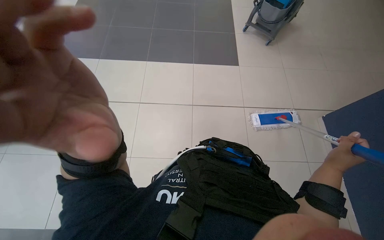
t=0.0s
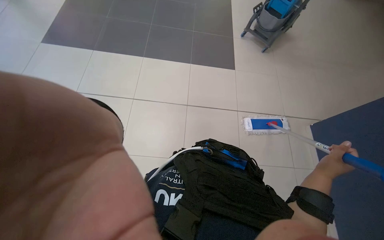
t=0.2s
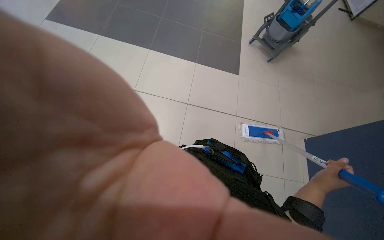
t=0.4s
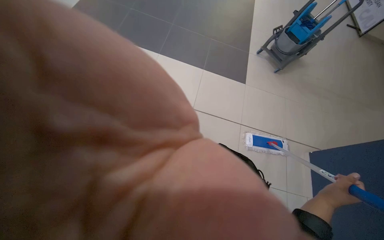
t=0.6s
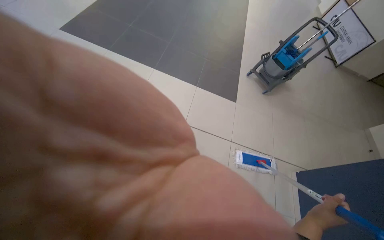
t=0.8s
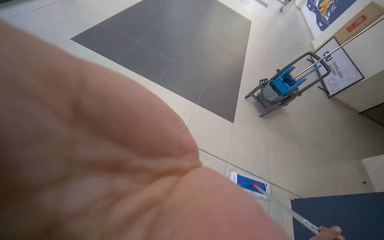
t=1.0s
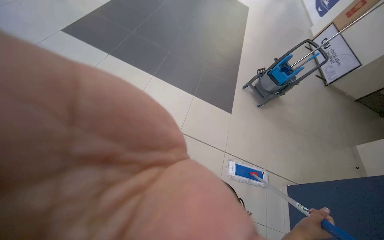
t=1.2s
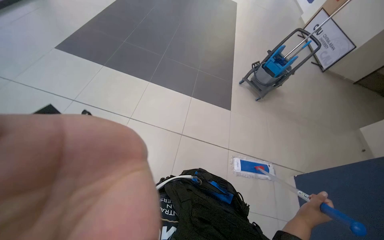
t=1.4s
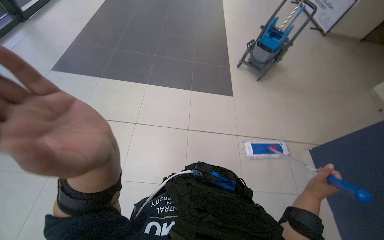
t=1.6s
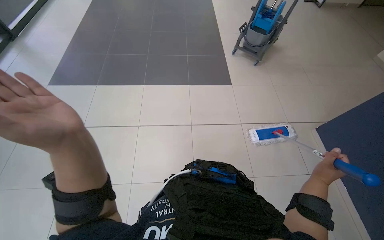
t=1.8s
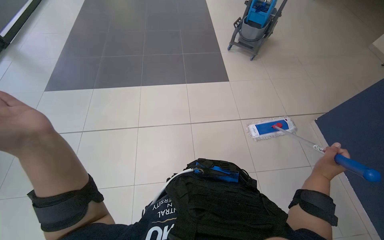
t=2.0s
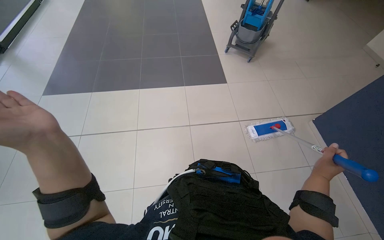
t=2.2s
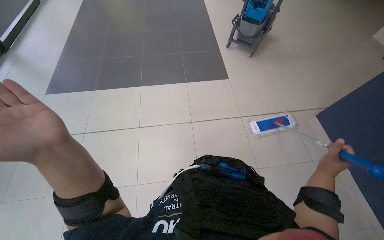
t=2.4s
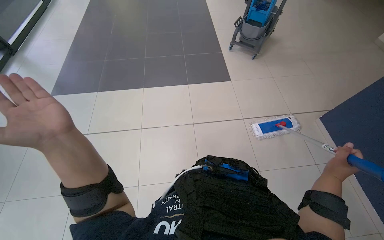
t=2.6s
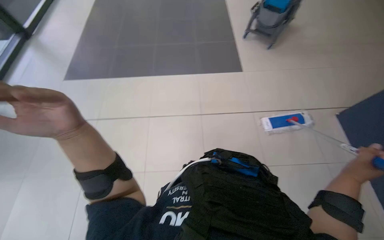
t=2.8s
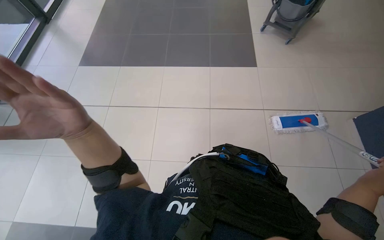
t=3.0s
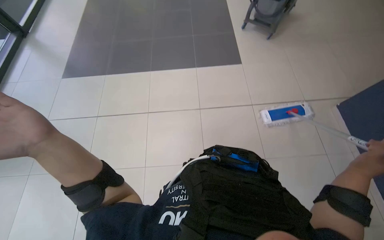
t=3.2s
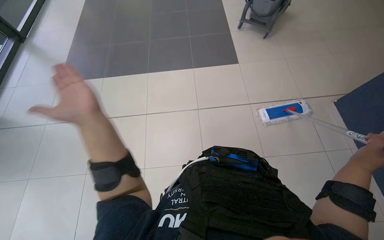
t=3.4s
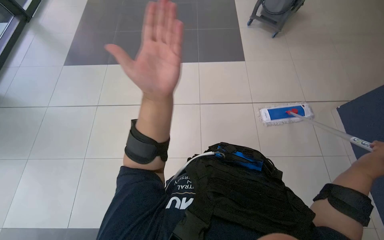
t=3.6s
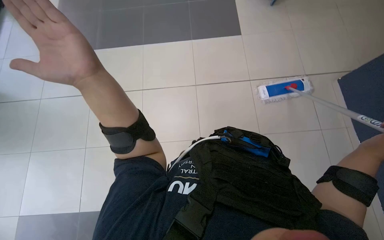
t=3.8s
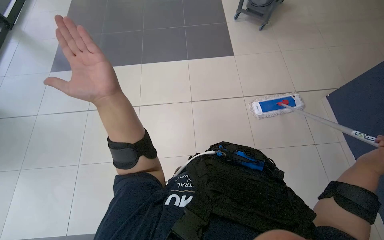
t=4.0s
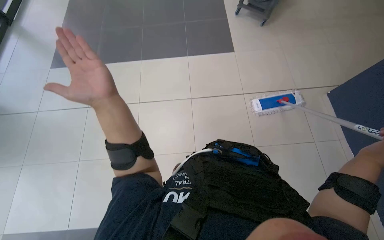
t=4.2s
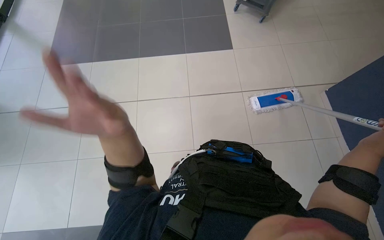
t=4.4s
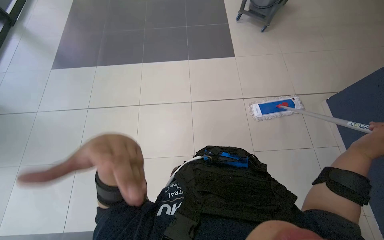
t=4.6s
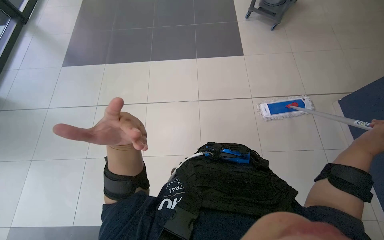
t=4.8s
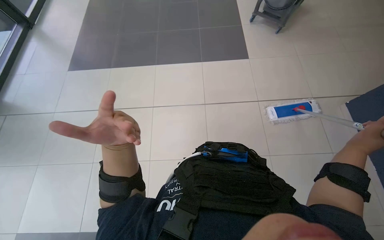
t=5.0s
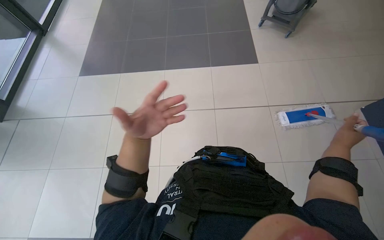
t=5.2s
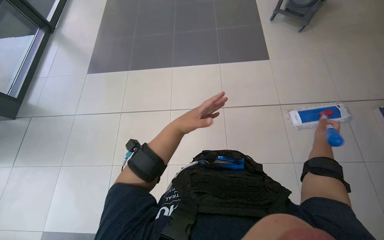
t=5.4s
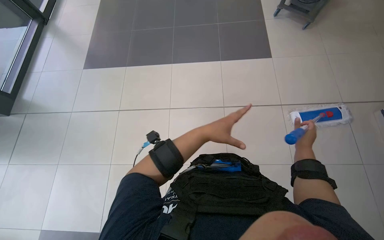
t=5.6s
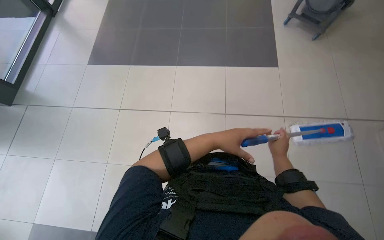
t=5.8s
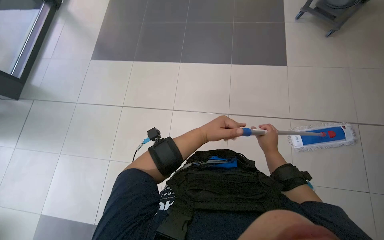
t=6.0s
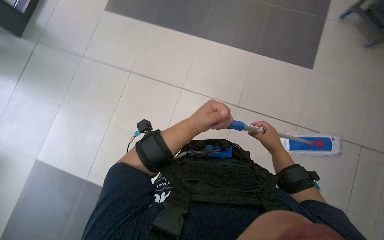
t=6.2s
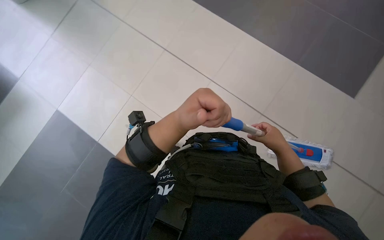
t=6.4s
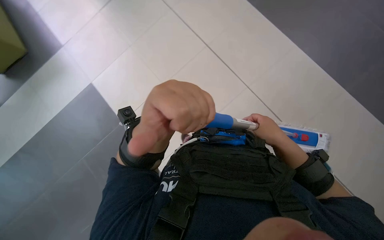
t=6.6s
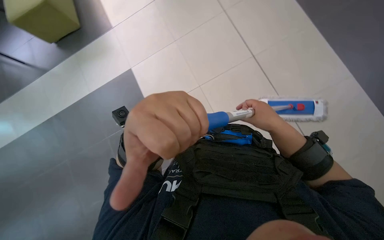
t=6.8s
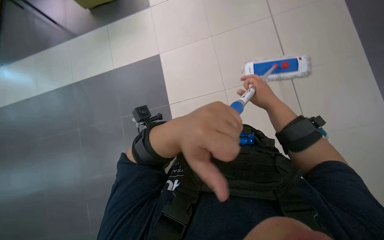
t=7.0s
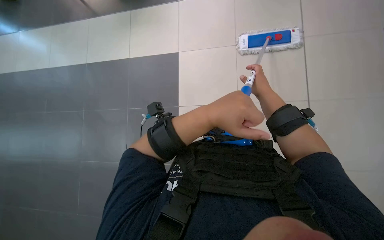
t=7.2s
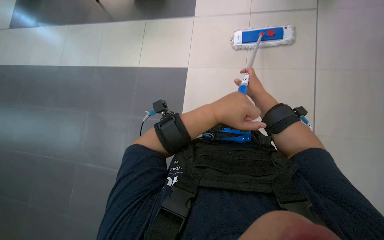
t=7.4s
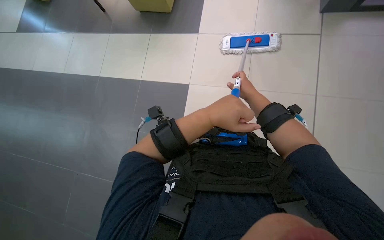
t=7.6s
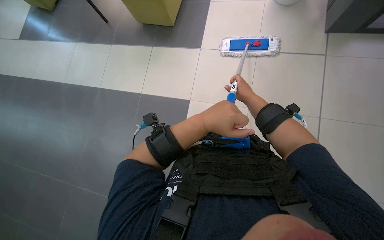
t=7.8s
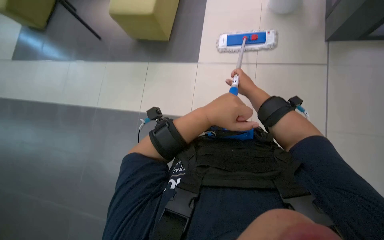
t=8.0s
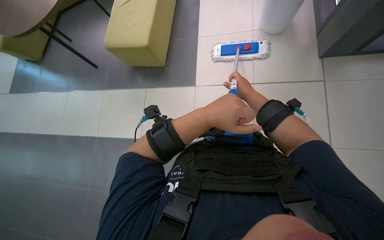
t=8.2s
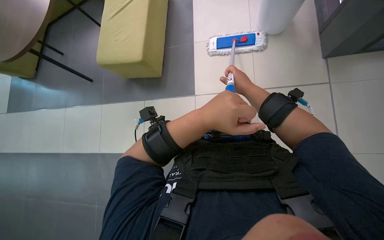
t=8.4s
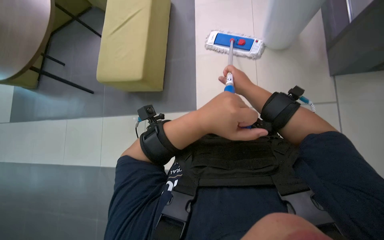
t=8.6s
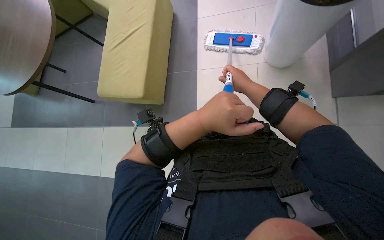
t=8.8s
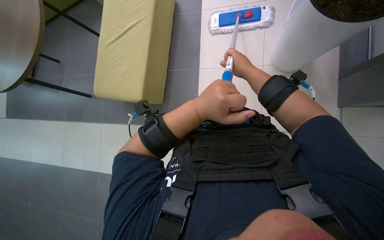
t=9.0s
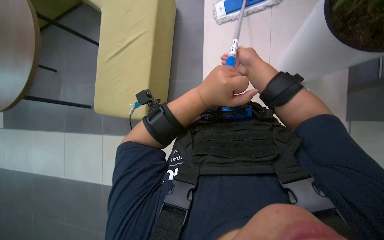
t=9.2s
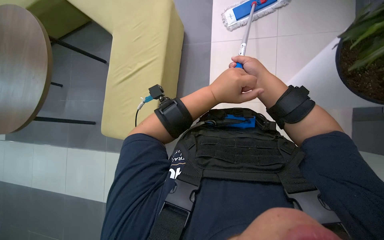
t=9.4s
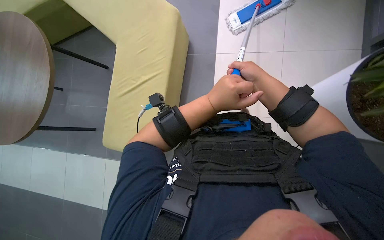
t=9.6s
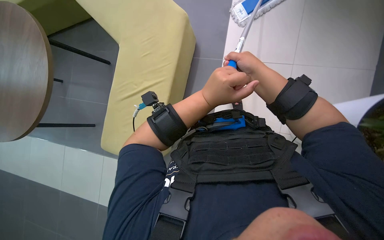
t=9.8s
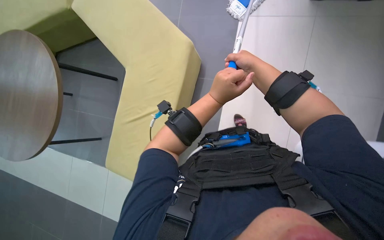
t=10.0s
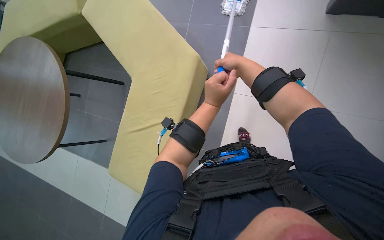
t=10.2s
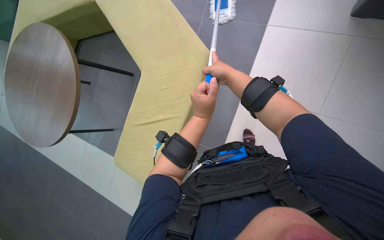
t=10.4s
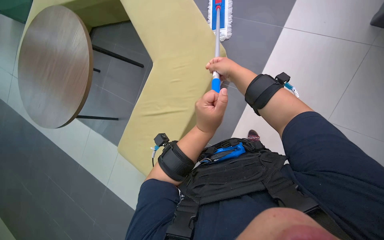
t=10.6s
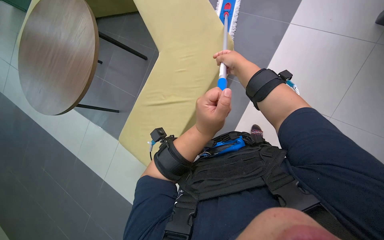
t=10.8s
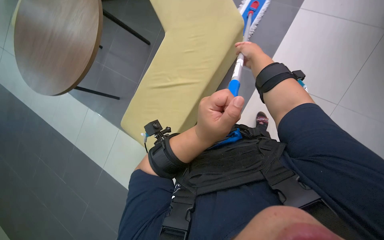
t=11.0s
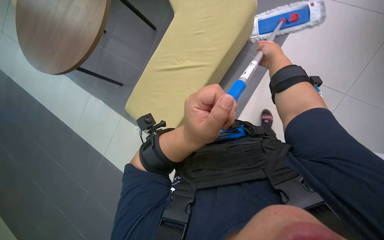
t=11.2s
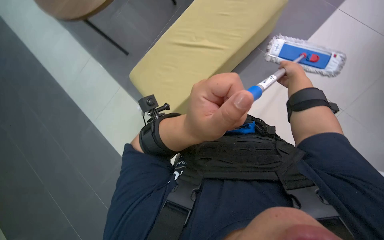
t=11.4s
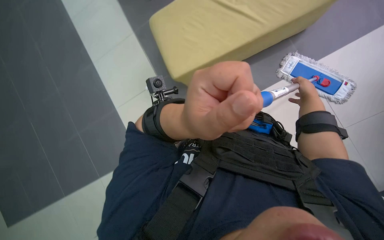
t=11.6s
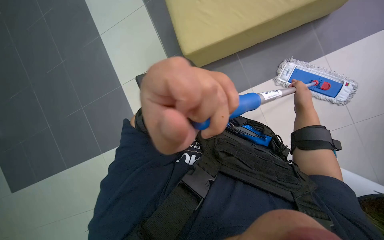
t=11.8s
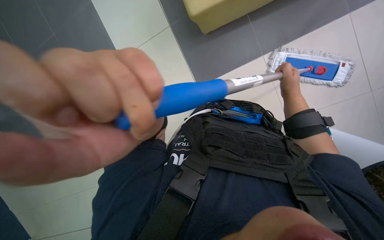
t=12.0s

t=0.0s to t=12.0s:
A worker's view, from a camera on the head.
Job: mopping floor.
The whole recording: Mopping the floor. The worker mops the floor with a mop and then places it into a cleaning bucket.
t=3.0s to t=4.4s: The left hand goes left and right, about 25 cm each way, reversing 2 times.
t=4.4s to t=6.0s: The wearer looks approximately 15 degrees further to the left. The left hand heads to the right and farther from the camera, covering some 30 cm.
t=6.0s to t=7.6s: The right hand is displaced up the picture and to the left by some 20 cm, while the left hand is displaced nearer to the camera by roughly 15 cm.
t=7.6s to t=9.0s: The hands are busy where they are.
t=9.0s to t=10.4s: The right hand travels to the left by about 10 cm.
t=10.4s to t=12.0s: Everything in view rotates about 25 degrees clockwise. The left hand travels nearer to the camera and to the left by approximately 30 cm.

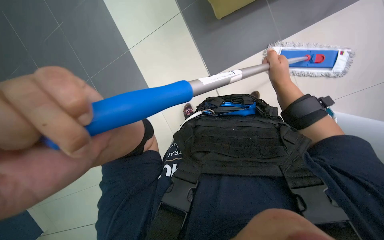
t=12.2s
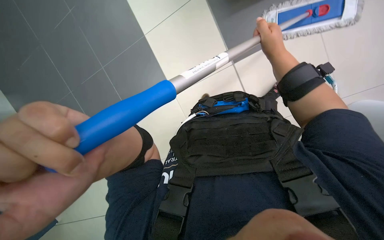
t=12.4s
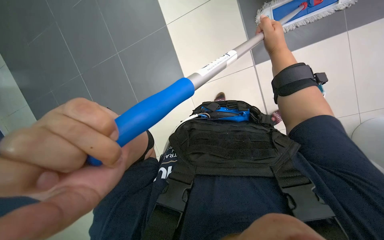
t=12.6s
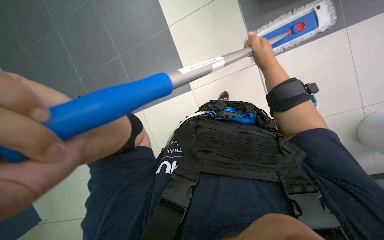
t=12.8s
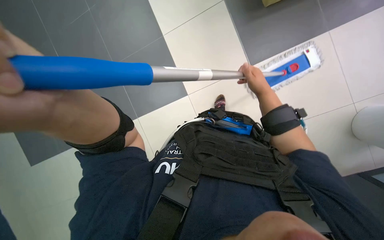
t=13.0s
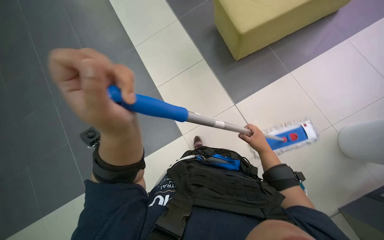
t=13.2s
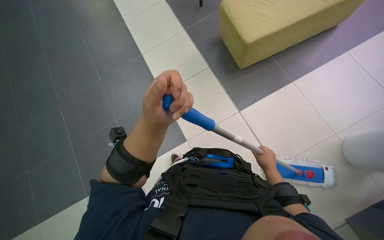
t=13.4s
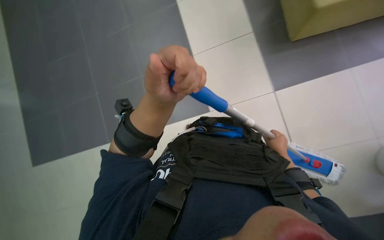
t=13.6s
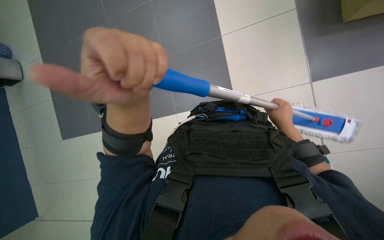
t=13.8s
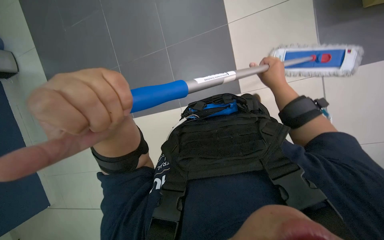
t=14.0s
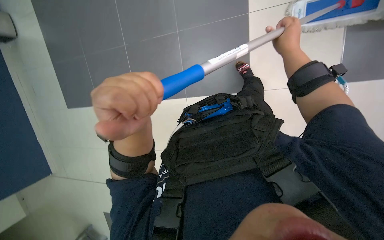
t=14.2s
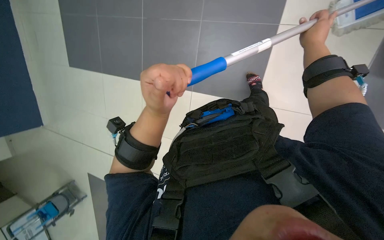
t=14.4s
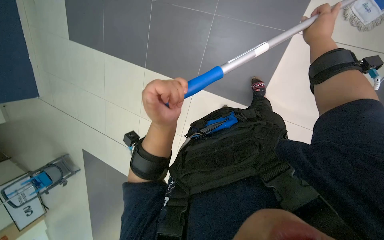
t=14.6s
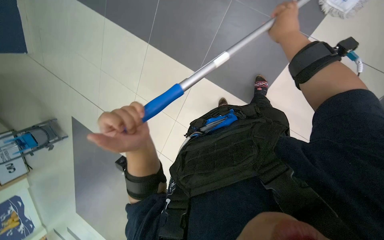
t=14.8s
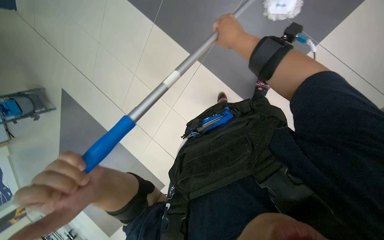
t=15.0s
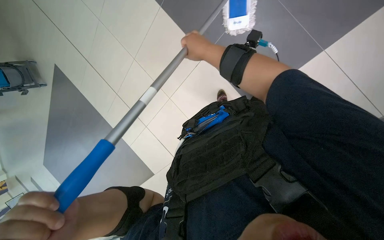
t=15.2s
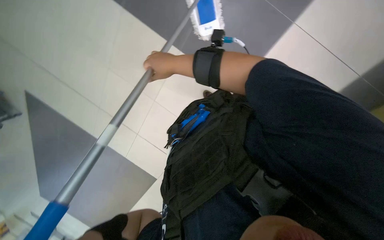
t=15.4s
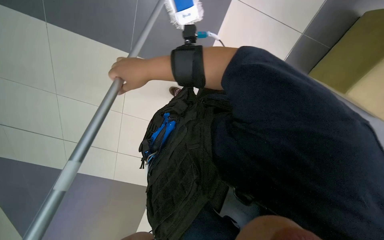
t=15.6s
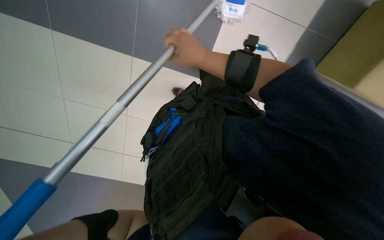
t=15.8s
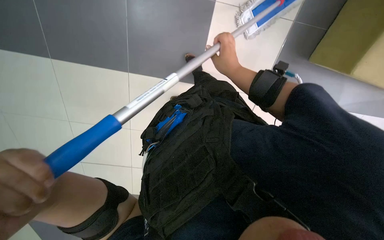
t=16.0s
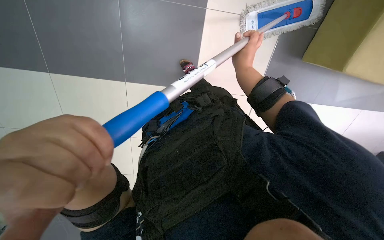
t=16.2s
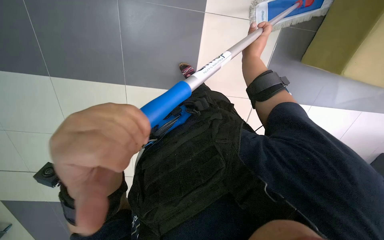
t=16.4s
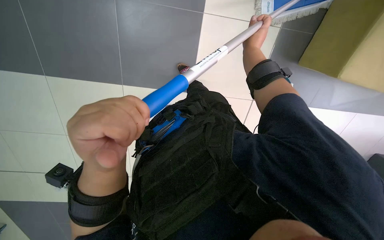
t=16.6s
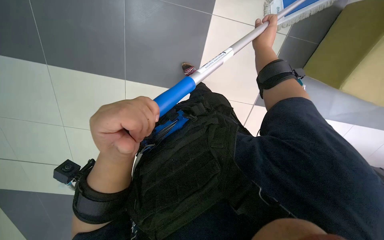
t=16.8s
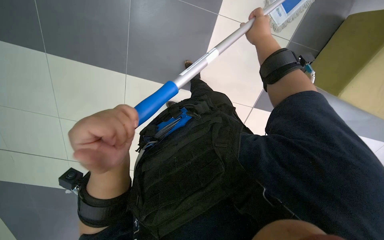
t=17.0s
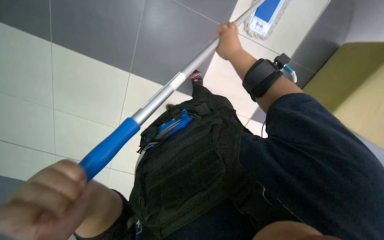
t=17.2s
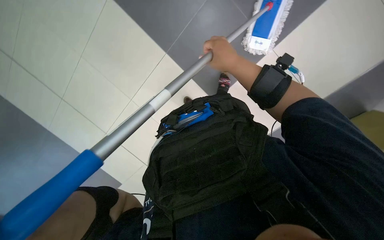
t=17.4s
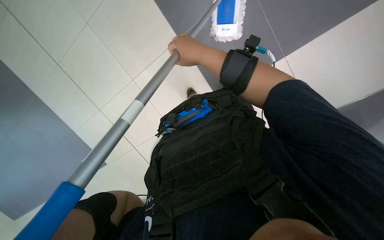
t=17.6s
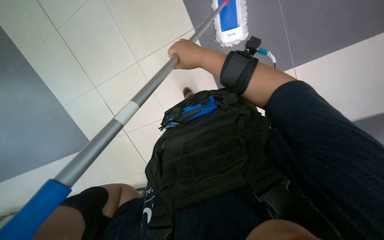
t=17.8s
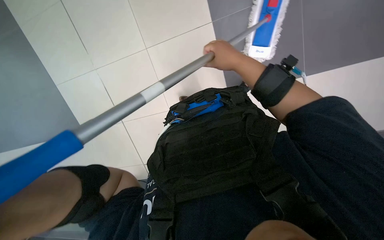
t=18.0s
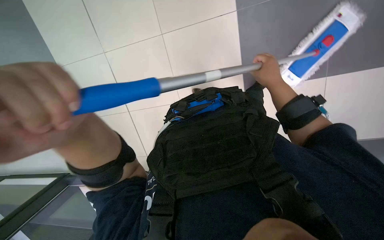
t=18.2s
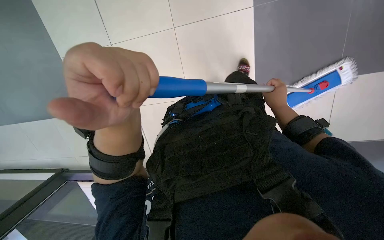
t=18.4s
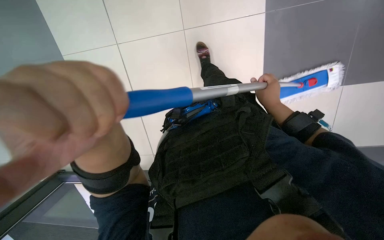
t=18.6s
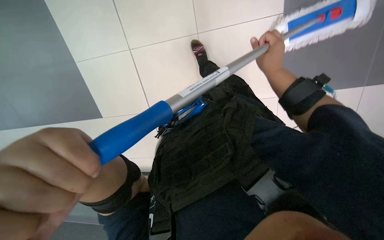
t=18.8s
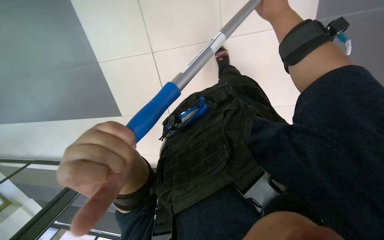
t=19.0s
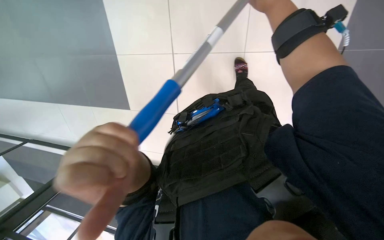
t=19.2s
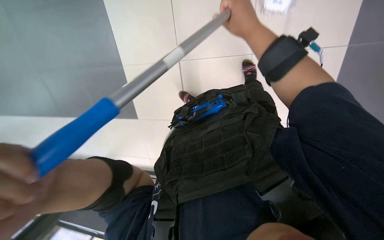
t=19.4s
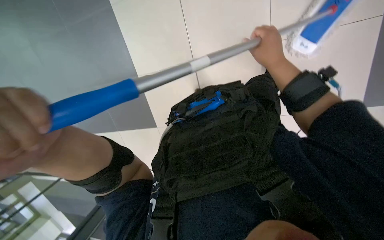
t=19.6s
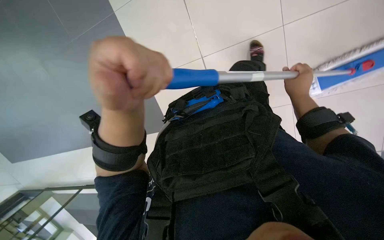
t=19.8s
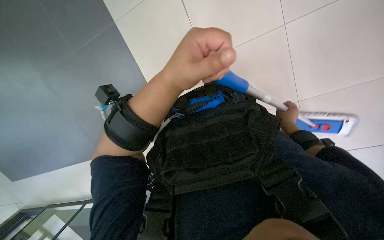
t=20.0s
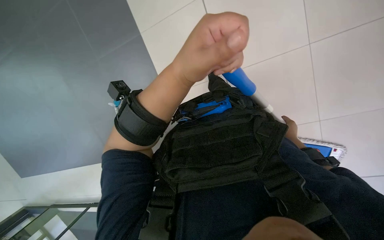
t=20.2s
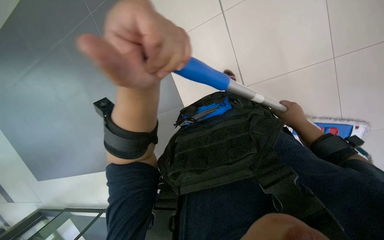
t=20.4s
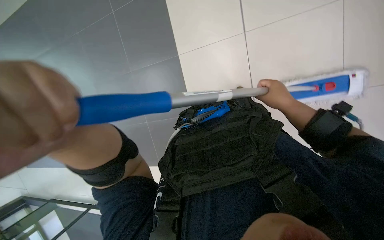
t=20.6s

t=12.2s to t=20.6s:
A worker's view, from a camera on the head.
Job: mopping floor.
The whole recording: Mopping the floor. The worker mops the floor with a mop and then places it into a cleaning bucket.
t=12.2s to t=13.6s: The left hand travels farther from the camera and up the picture by approximately 15 cm. The right hand moves to the right, farther from the camera and down the picture, approximately 20 cm.
t=13.6s to t=15.0s: The camera sweeps to the left, by about 20 degrees. The view tips downward by approximately 20 degrees.
t=15.0s to t=16.4s: The view swings roughly 15 degrees to the right. The camera pitches downward, by some 10 degrees. The right hand goes to the left and returns, some 20 cm each way.
t=16.4s to t=17.8s: The right hand goes roughly 25 cm to the left and nearer to the camera.
t=17.8s to t=19.2s: The right hand is displaced to the right, nearer to the camera and up the picture by some 15 cm.
t=19.2s to t=20.6s: The left hand goes left and right, some 20 cm each way, reversing 2 times. Meanwhile the right hand shifts roughly 30 cm down the picture and farther from the camera.
